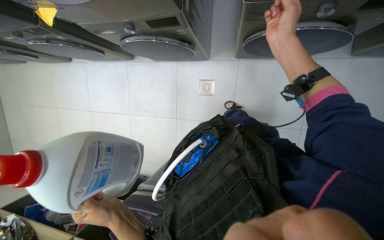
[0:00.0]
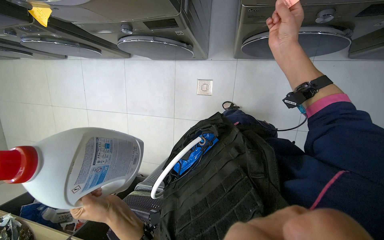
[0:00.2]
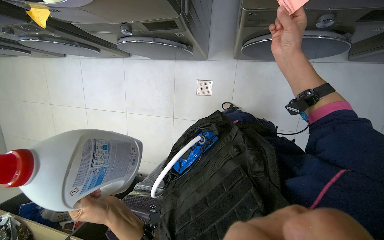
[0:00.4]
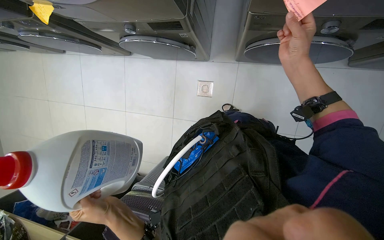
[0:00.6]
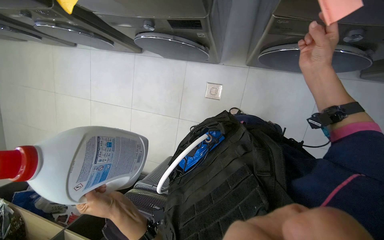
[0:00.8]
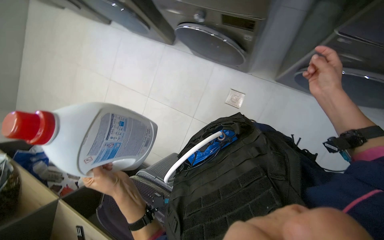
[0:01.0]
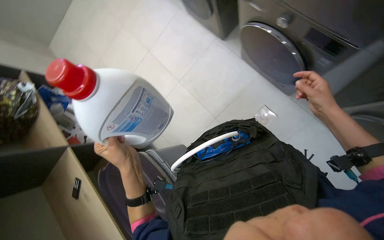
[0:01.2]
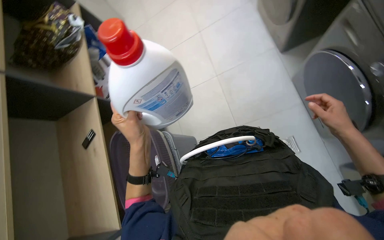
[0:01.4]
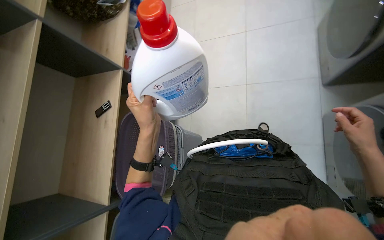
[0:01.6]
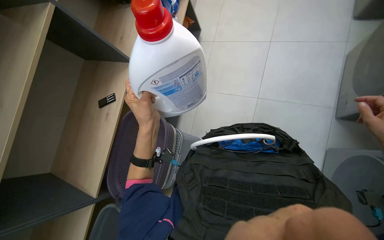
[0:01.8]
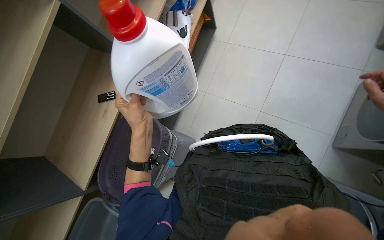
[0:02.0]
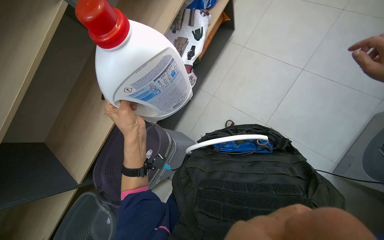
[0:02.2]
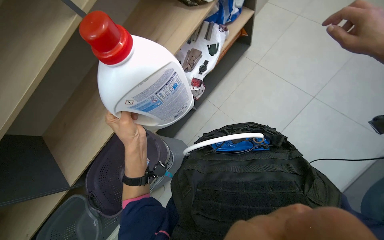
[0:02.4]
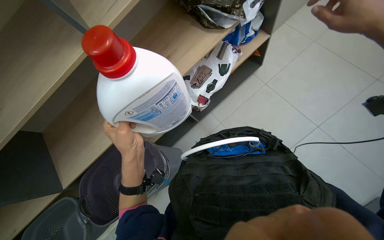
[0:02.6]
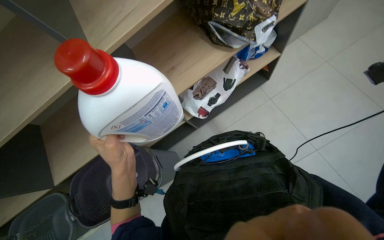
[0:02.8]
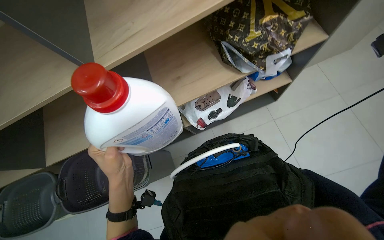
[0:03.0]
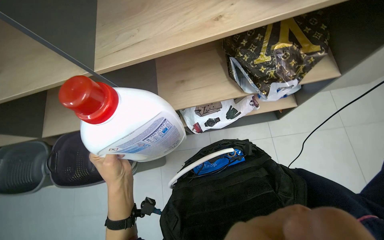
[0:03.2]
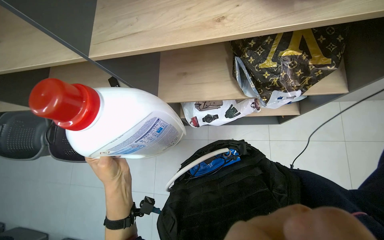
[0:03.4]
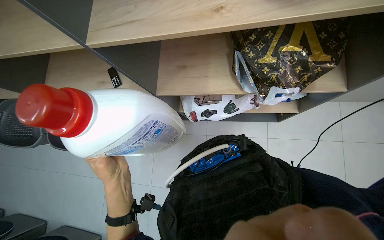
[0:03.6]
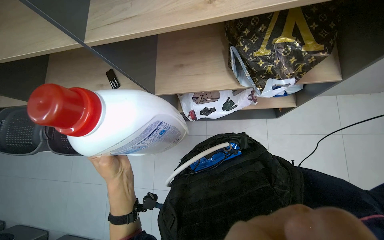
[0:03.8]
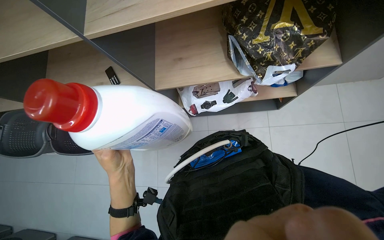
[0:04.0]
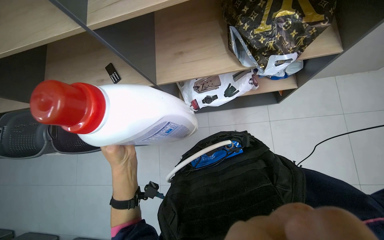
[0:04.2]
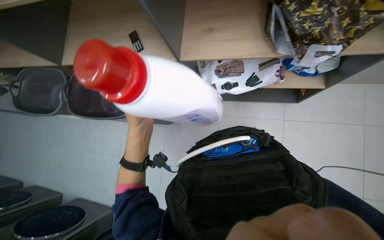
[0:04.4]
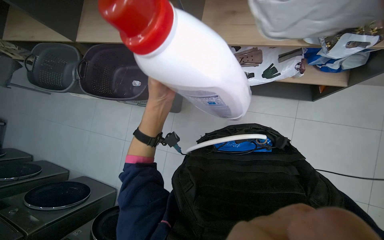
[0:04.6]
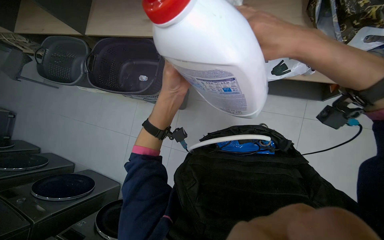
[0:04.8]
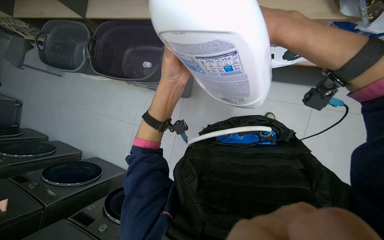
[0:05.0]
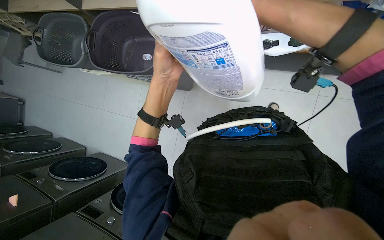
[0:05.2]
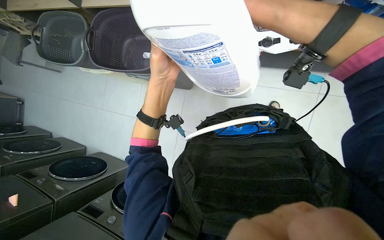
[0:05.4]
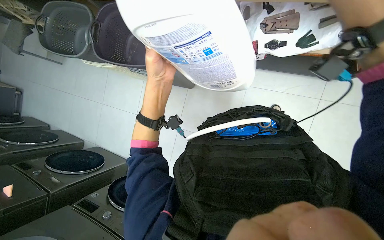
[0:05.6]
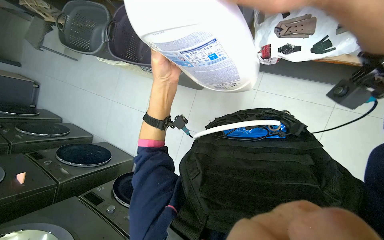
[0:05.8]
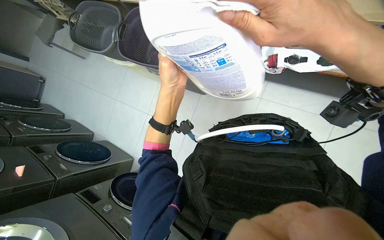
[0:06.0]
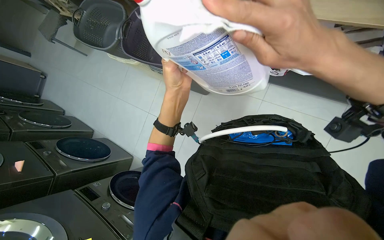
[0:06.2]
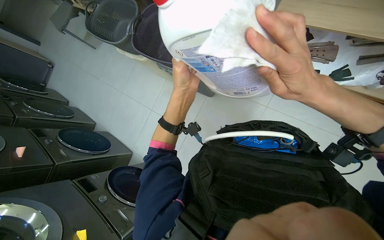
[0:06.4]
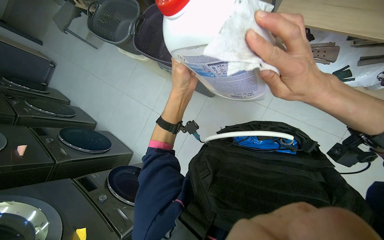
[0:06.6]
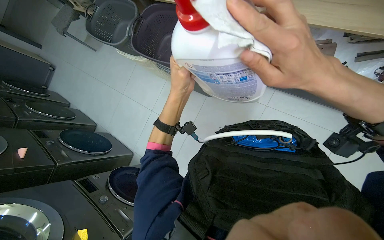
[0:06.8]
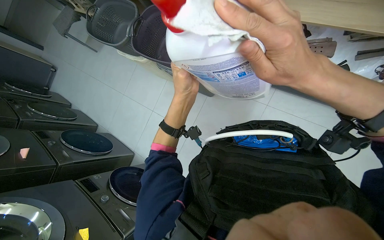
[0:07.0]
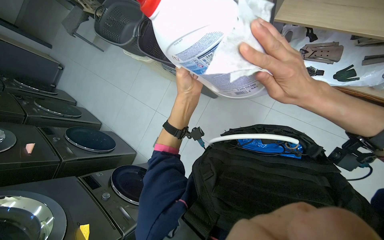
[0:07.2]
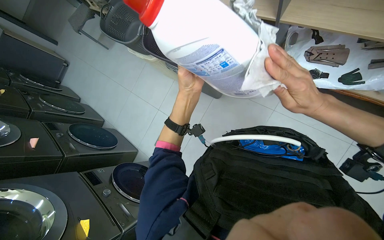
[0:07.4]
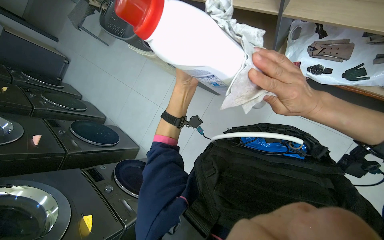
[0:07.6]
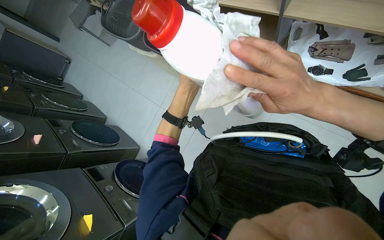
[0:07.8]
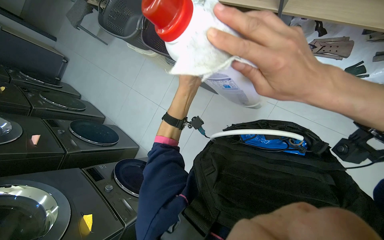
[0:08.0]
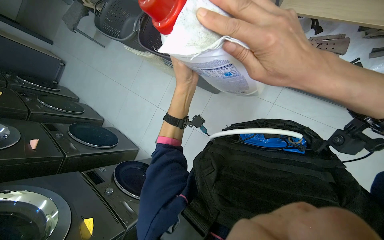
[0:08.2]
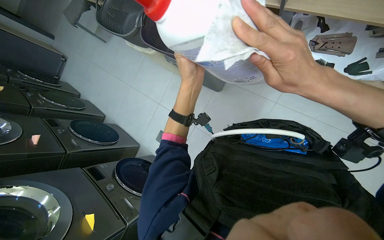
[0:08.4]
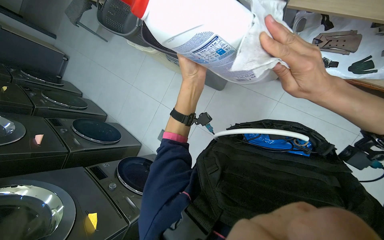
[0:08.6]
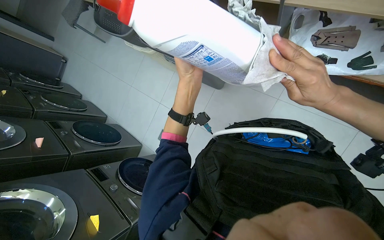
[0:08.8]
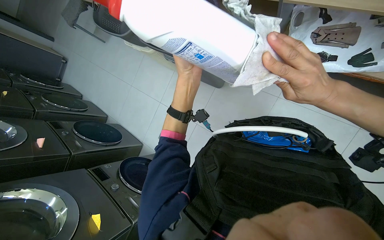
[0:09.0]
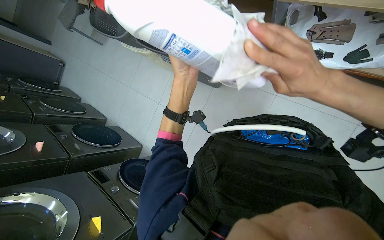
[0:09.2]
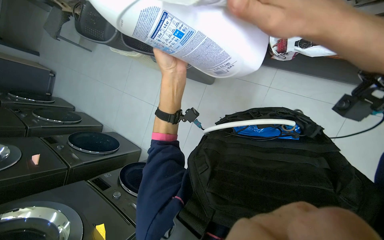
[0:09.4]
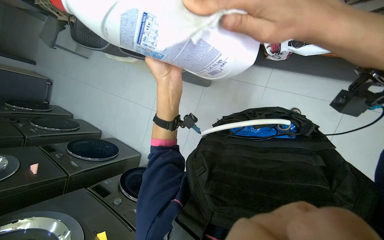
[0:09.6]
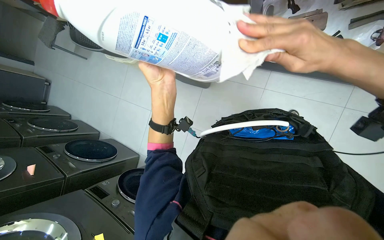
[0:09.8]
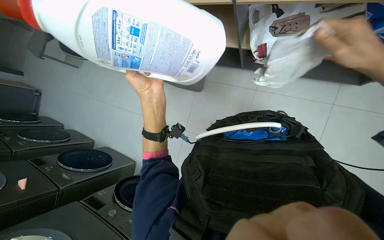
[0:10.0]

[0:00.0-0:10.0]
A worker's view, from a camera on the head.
Job: wiping surfaces.
The whole recording: Handling and cleaning a bottle. The worker takes a bottle from a shelf, removes a label, and wipes it with a tissue.
0:00.0 to 0:01.4: The head rotates some 70 degrees to the left.
0:01.4 to 0:02.8: The scene rotates clockwise by some 35 degrees.
0:02.8 to 0:04.2: The scene rotates clockwise by roughly 25 degrees.
0:04.2 to 0:05.8: The camera pitches downward, by approximately 15 degrees.
0:07.2 to 0:08.6: The right hand moves approximately 5 cm nearer to the camera and comes back.

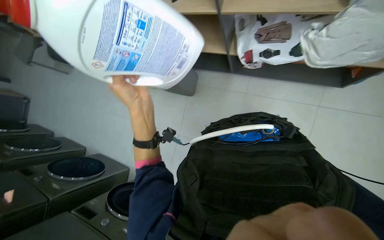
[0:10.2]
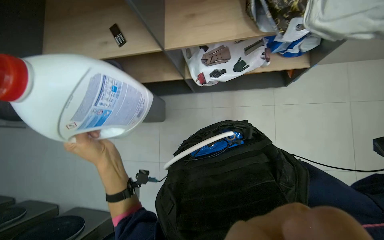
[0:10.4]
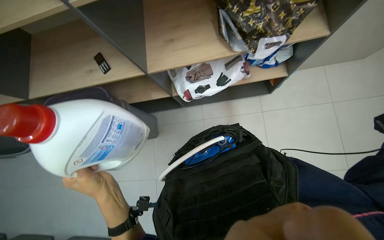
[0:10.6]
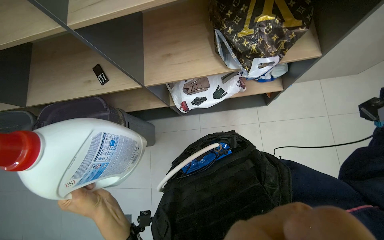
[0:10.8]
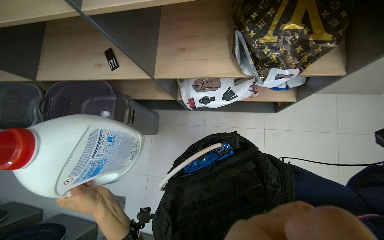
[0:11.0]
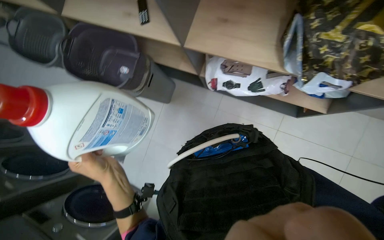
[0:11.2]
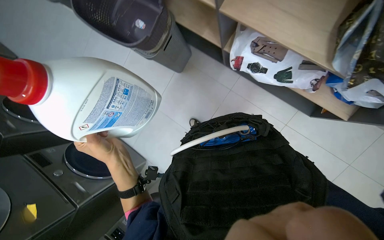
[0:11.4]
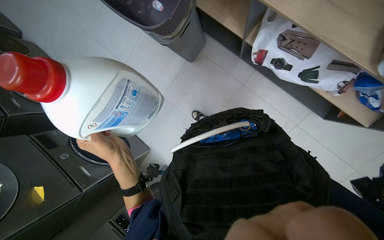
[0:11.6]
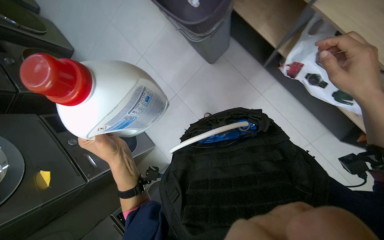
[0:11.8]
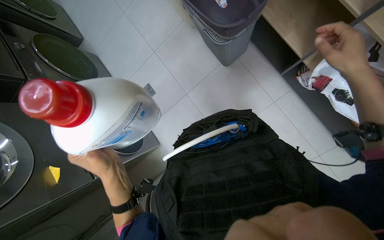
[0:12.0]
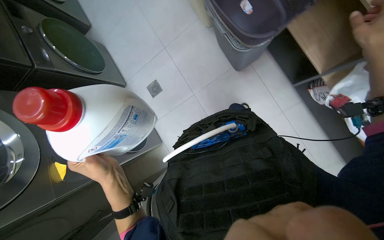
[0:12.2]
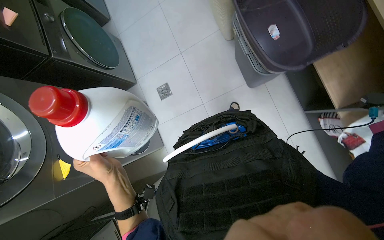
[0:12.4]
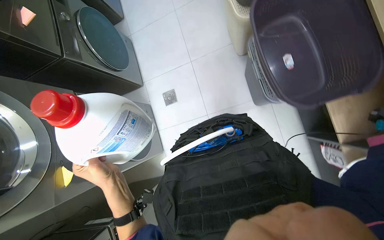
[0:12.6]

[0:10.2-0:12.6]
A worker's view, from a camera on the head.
Job: wiping surfaces.
The whole recording: Handling and cleaning a bottle. The worker takes a bottle from a shelf, removes a label, and wipes it with a tissue.
0:10.2 to 0:11.4: The view tilts roughly 15 degrees downward.
0:11.4 to 0:12.6: Everything in view rotates some 30 degrees clockwise.

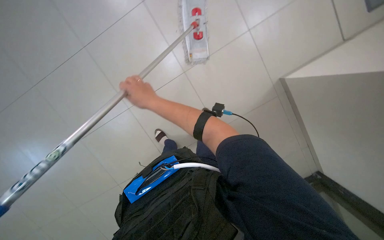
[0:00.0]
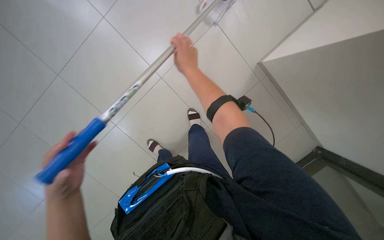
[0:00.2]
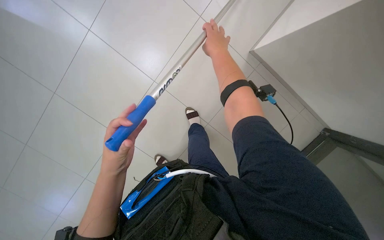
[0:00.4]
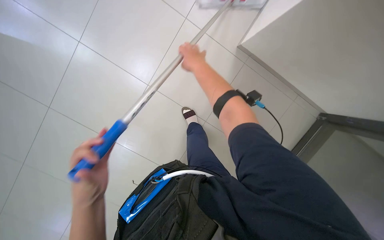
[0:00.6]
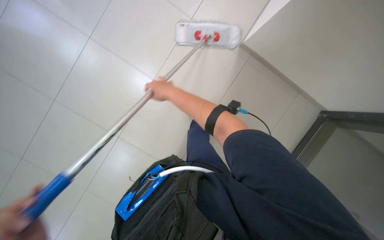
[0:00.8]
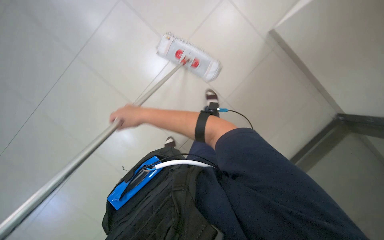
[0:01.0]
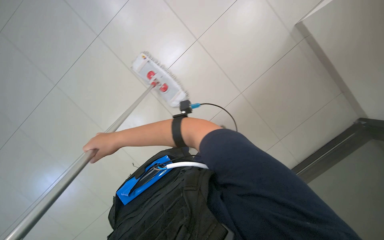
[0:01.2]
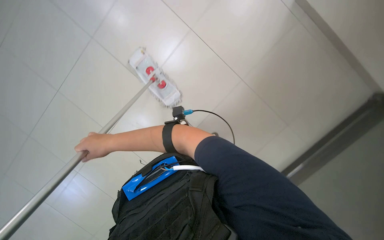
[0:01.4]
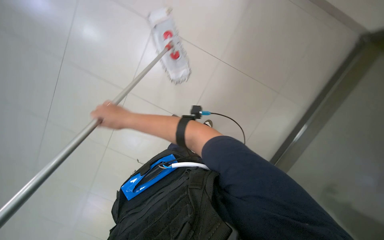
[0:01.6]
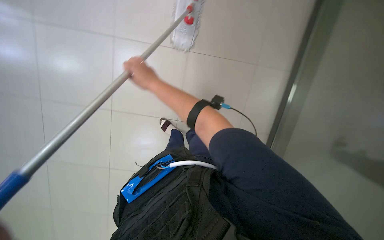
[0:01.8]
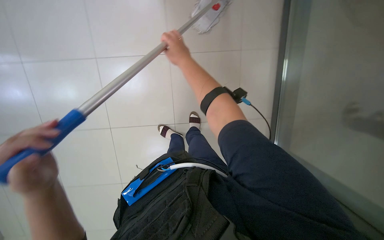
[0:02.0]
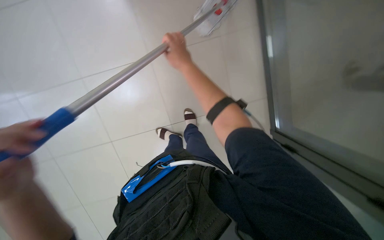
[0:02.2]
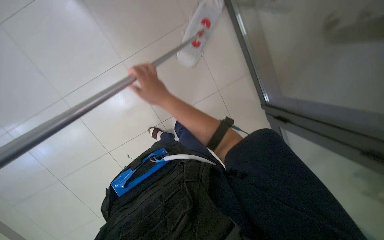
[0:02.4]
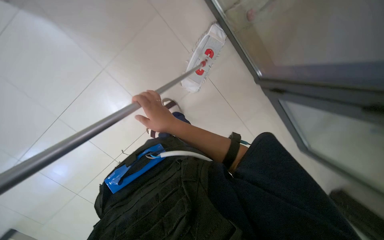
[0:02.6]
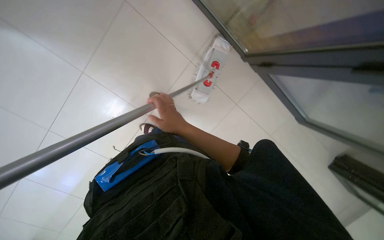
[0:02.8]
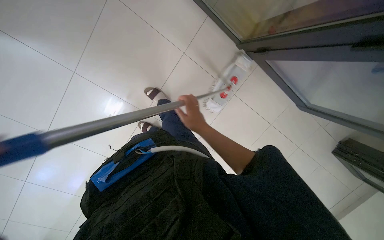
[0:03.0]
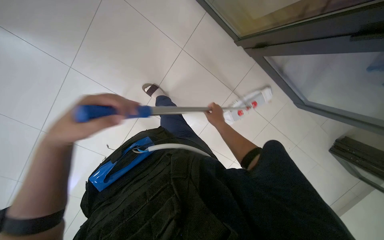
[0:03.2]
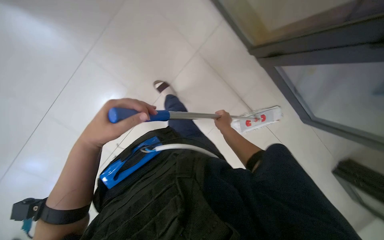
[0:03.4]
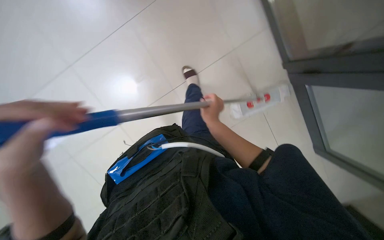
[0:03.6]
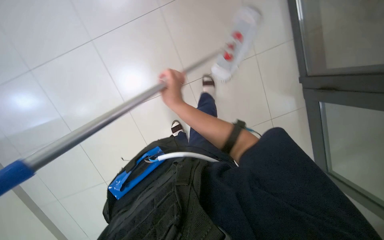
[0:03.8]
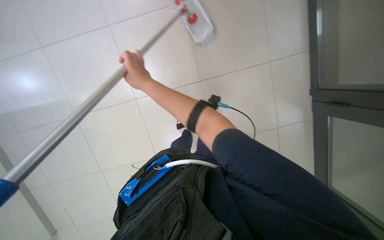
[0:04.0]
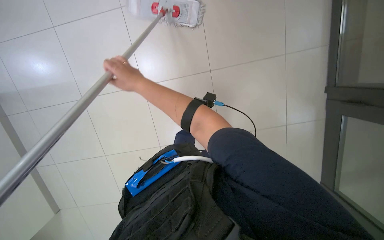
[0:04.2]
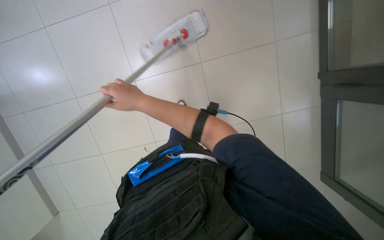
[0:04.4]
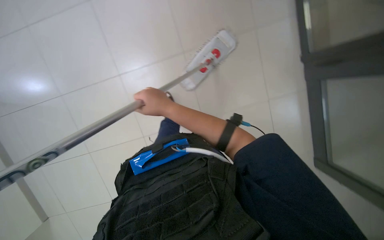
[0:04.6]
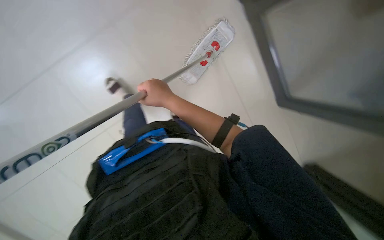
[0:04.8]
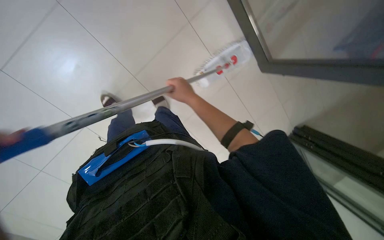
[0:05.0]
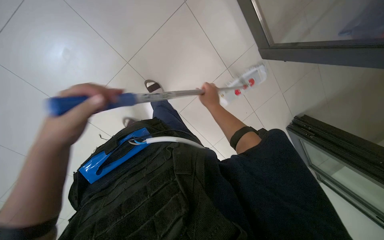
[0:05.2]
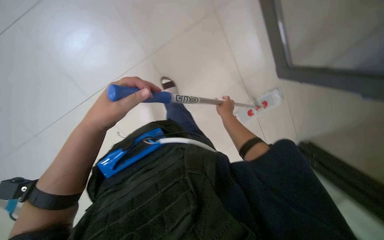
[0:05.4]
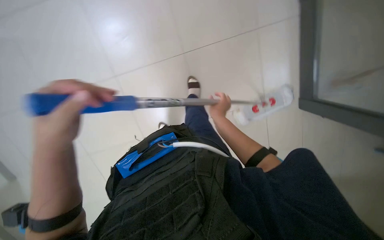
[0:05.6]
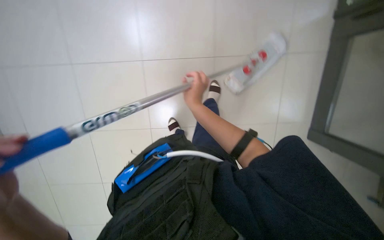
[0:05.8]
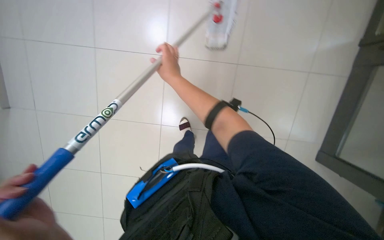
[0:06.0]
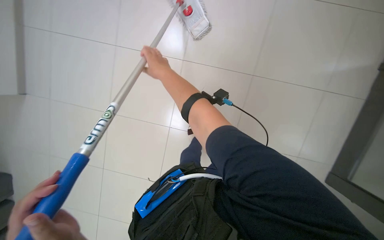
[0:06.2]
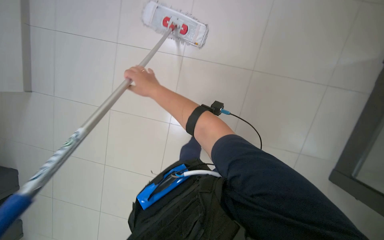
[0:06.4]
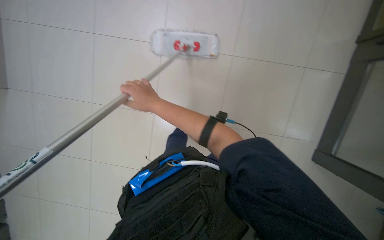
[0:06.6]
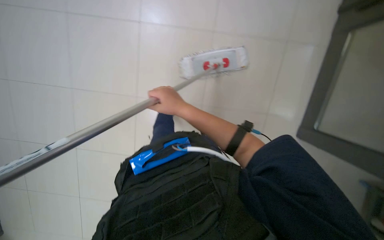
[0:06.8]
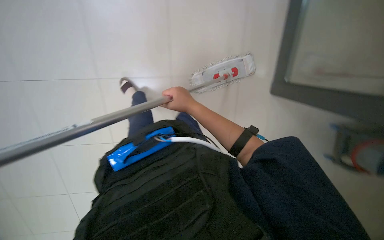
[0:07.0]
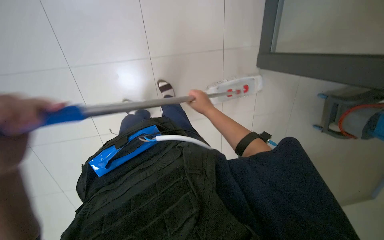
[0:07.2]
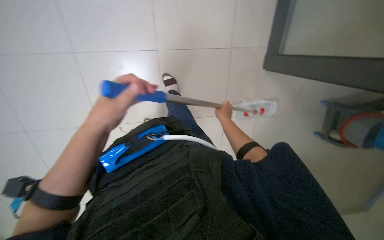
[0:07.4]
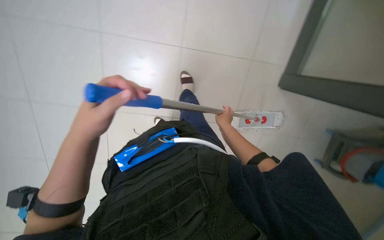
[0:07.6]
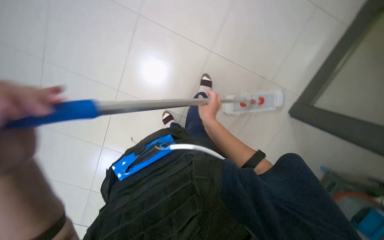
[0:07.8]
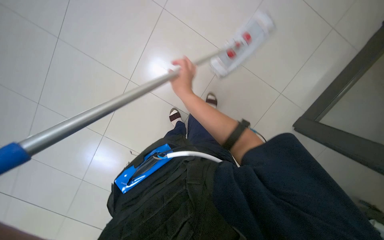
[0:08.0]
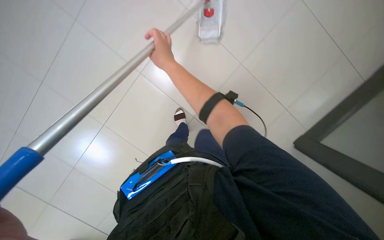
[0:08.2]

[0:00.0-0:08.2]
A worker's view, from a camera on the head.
Job: mopping floor.
The whole recording: Mopping the floor. The worker mops the floor with a mop and wrings it in a bucket.
0:00.0 to 0:01.6: The view pans to the right by approximately 20 degrees. The right hand travels to the right and back again, roughly 20 cm each way.
0:01.6 to 0:03.2: The right hand moves to the right and farther from the camera, roughly 40 cm.
0:03.2 to 0:05.0: The right hand heads up the picture, nearer to the camera and to the left, covering some 25 cm.
0:05.0 to 0:06.6: The view pans to the left by some 25 degrees. The wearer looks approximately 25 degrees further upward.
0:06.6 to 0:08.2: The view tilts approximately 15 degrees upward. The right hand shifts some 20 cm up the picture, and reaches about 20 cm to the right, then returns.
